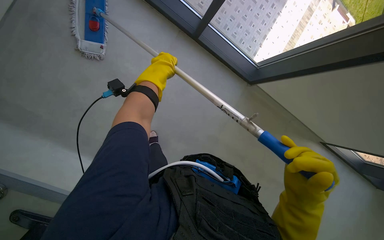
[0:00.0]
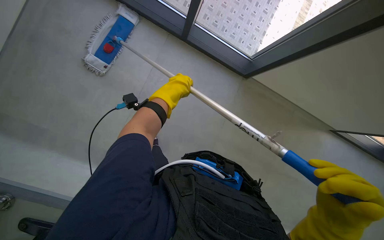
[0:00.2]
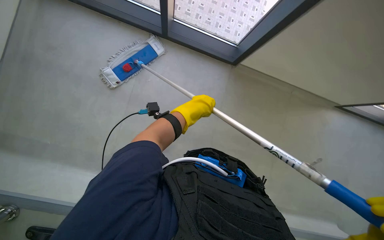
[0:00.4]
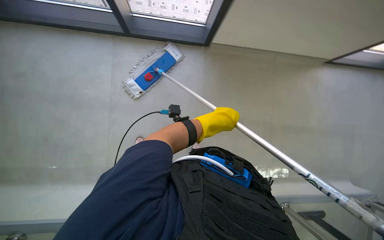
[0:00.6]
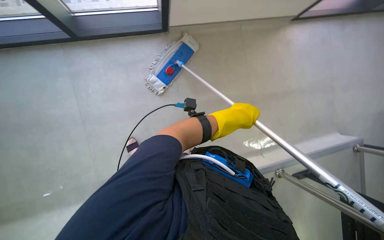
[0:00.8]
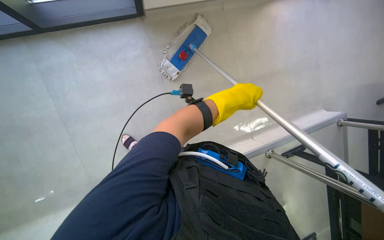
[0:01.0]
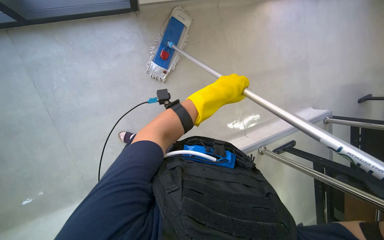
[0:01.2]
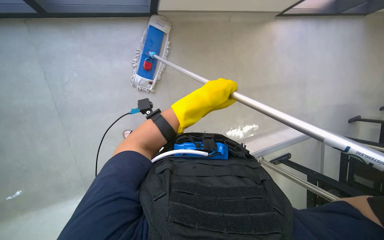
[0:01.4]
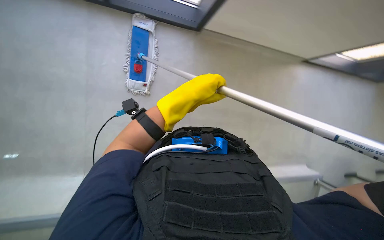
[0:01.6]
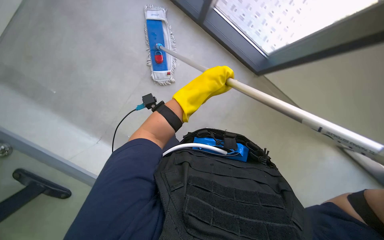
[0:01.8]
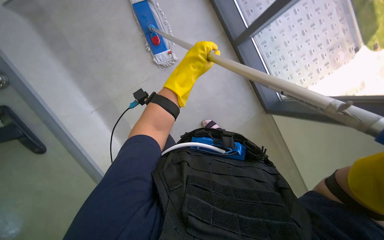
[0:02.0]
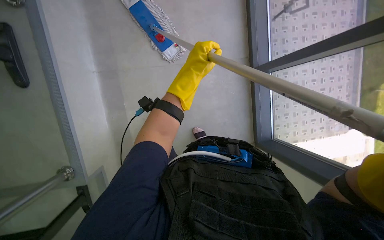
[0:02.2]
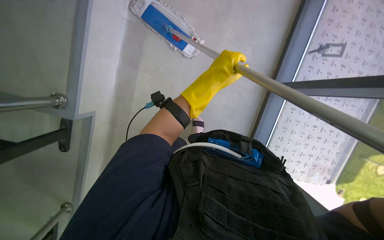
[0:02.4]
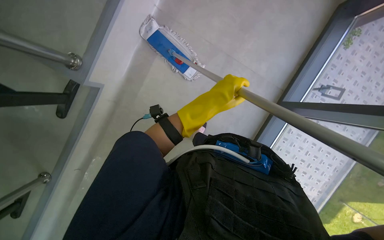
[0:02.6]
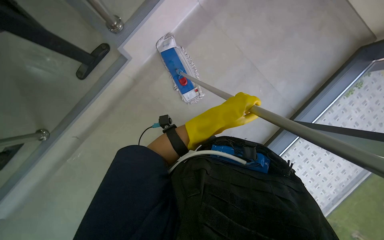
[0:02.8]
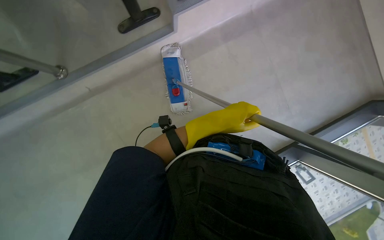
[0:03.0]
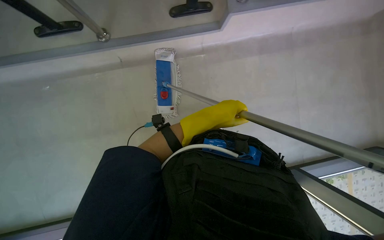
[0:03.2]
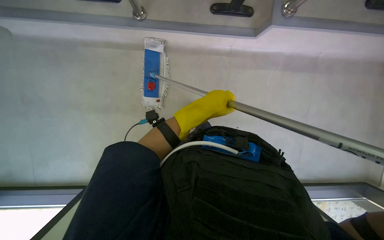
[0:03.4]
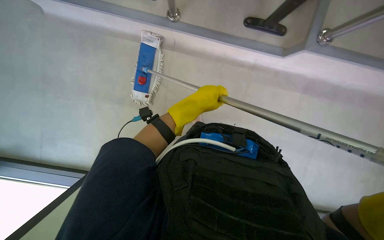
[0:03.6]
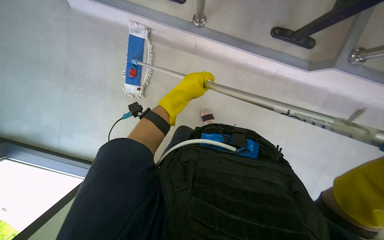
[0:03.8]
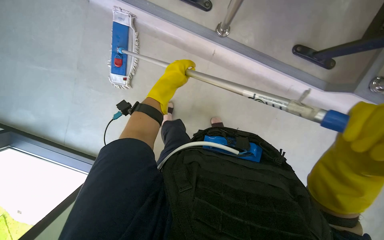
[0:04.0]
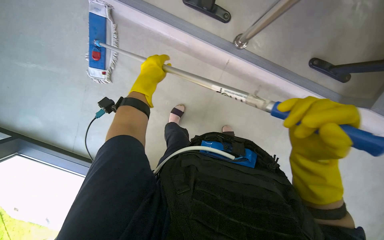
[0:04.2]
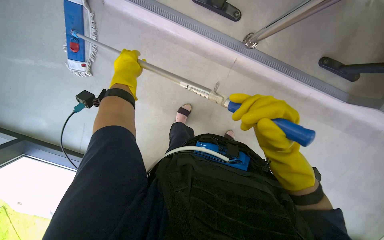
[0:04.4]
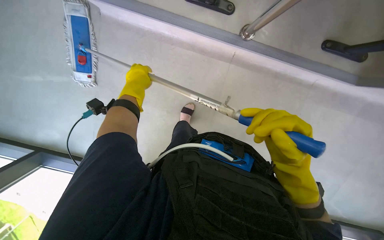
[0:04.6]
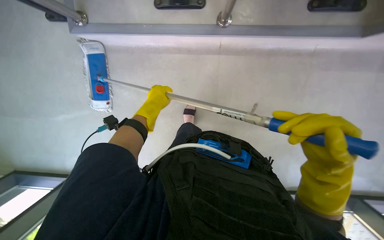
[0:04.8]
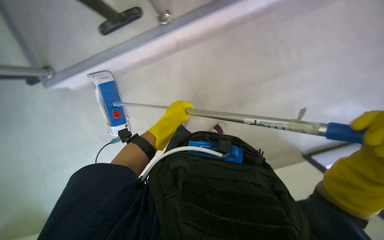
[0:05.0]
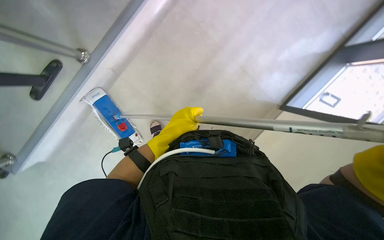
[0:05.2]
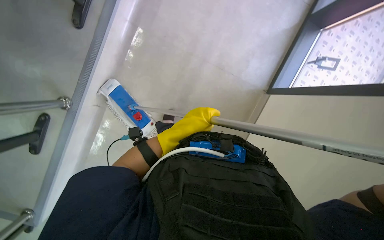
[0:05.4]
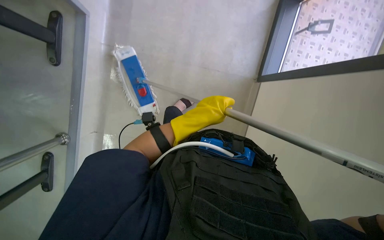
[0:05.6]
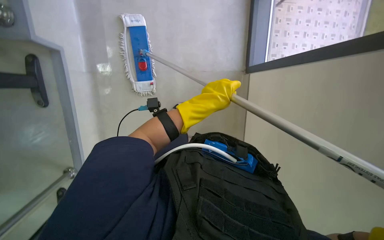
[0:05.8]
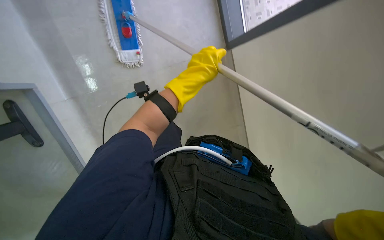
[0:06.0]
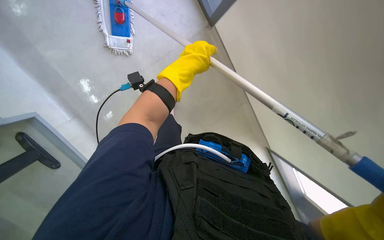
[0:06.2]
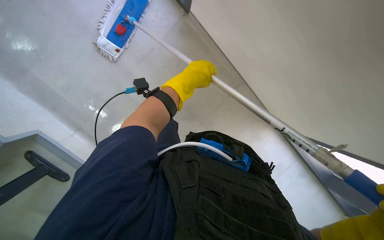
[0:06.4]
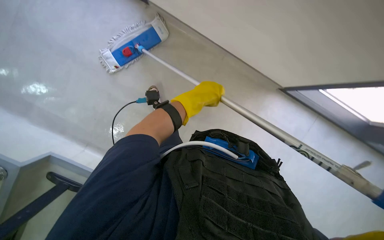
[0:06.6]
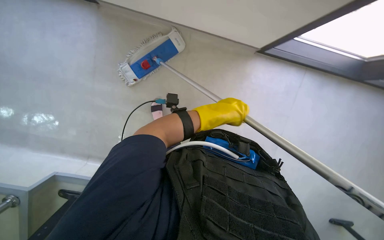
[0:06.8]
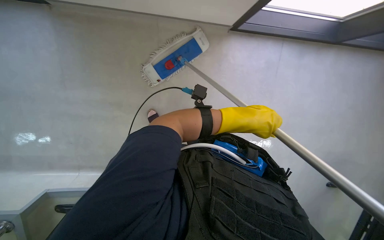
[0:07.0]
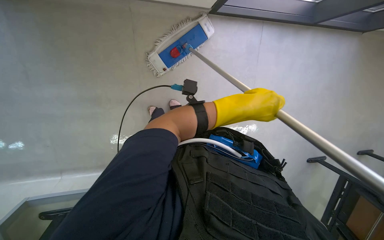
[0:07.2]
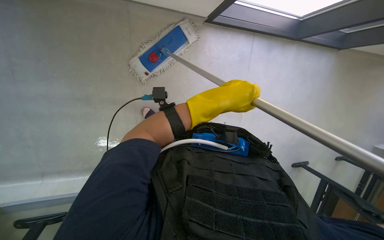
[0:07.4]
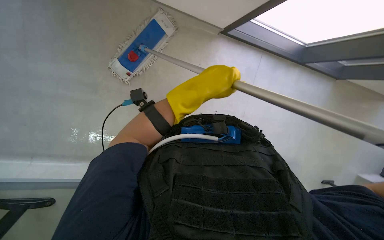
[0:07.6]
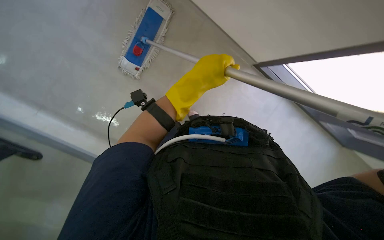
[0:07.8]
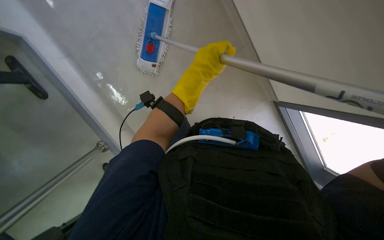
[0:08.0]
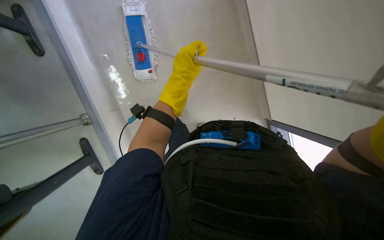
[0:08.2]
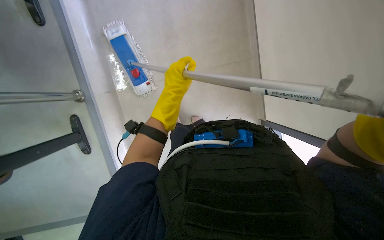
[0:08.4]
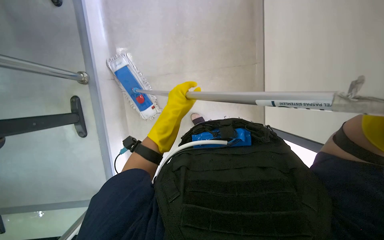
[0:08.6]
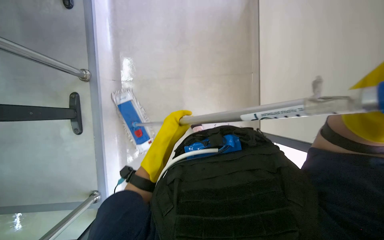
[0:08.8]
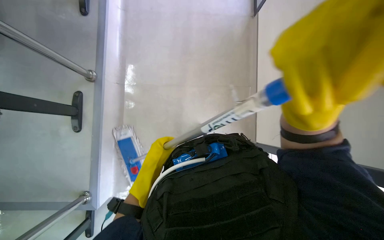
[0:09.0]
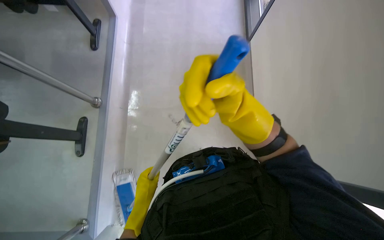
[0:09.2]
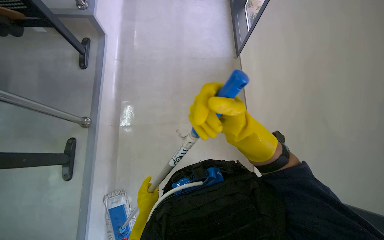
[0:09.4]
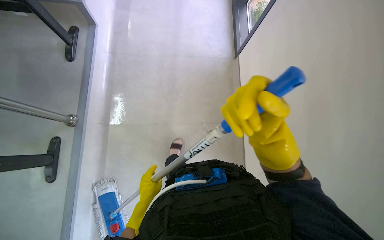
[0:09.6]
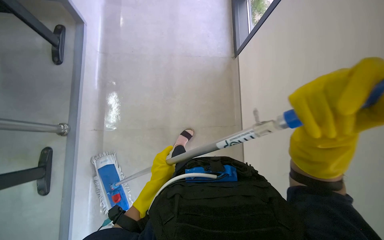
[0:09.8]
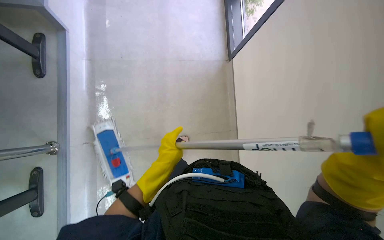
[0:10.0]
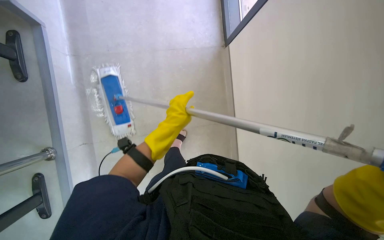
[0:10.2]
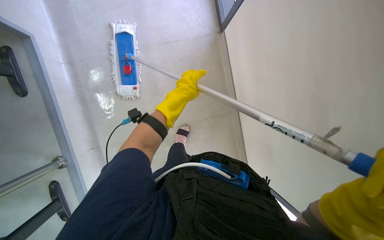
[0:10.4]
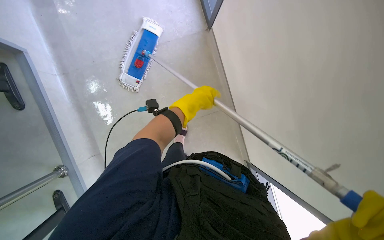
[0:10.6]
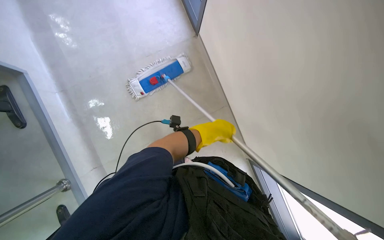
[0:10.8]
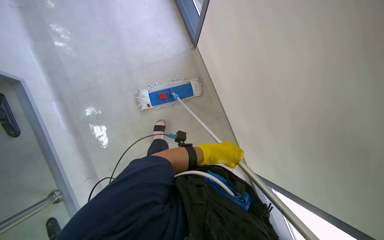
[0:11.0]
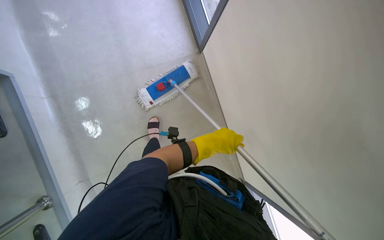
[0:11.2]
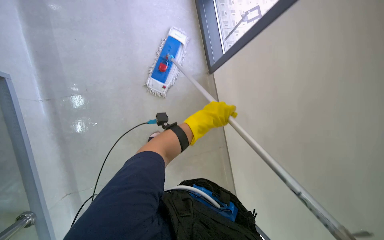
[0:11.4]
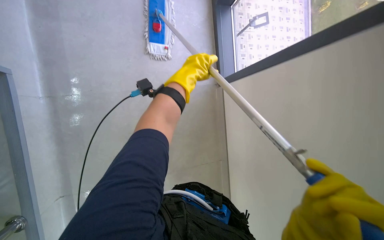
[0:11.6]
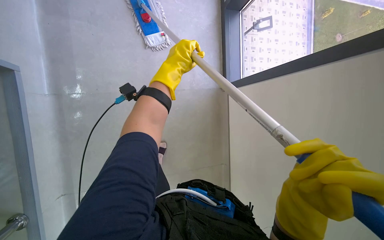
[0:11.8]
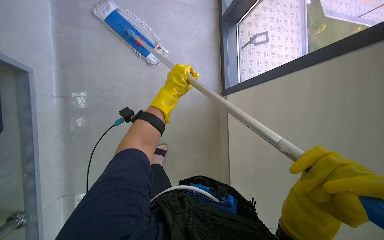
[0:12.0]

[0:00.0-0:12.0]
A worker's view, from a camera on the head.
Job: mopping floor.
The whole recording: Mopping floor with flat mop. The worker mops the floor with a flat mop, periodically cleaning the mop head in a bucket.
0:01.6 to 0:03.0: The left hand is displaced farther from the camera by roughly 10 cm.
0:03.0 to 0:04.4: Everything in view rotates some 25 degrees clockwise. The left hand moves to the left, some 35 cm.
0:04.4 to 0:06.0: The left hand moves to the right, some 20 cm.
0:07.6 to 0:09.0: The view tilts approximately 20 degrees upward. The left hand heads to the left, down the picture and farther from the camera, covering about 20 cm.
0:09.0 to 0:10.4: The left hand is displaced up the picture and to the right by roughly 25 cm.
0:10.4 to 0:12.0: The view tilts about 20 degrees upward.

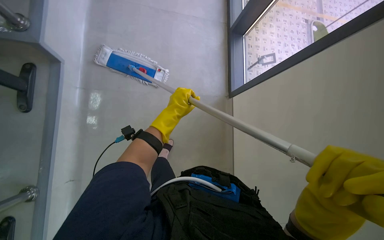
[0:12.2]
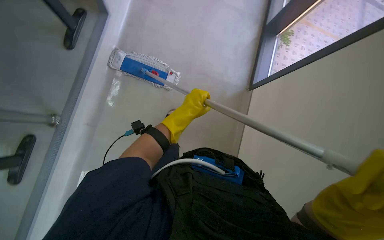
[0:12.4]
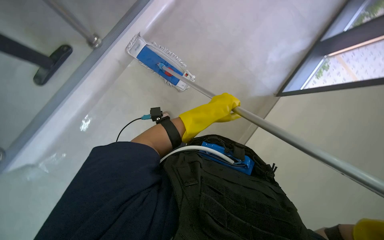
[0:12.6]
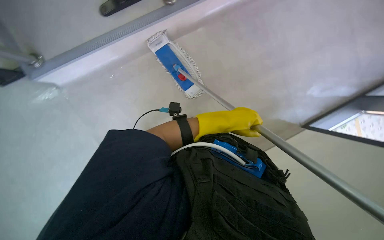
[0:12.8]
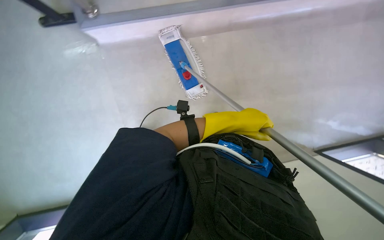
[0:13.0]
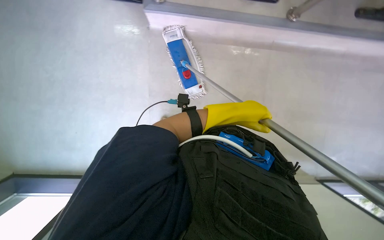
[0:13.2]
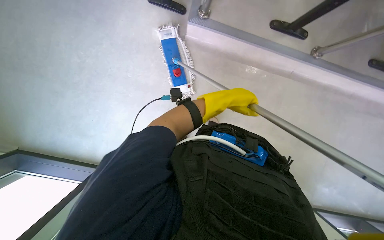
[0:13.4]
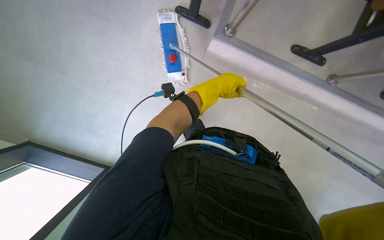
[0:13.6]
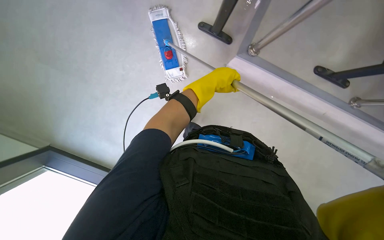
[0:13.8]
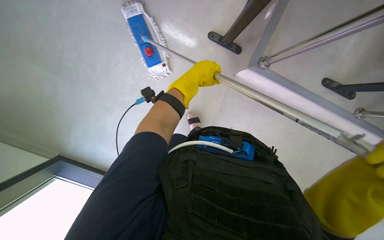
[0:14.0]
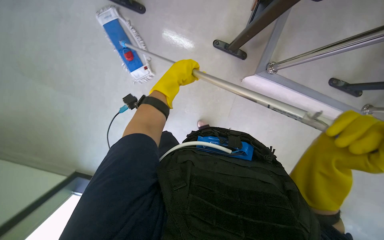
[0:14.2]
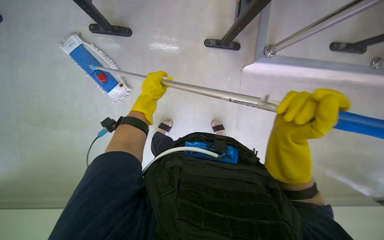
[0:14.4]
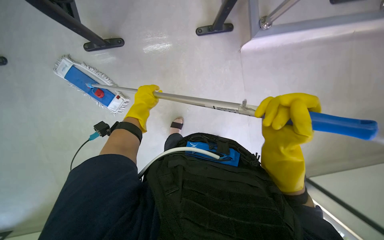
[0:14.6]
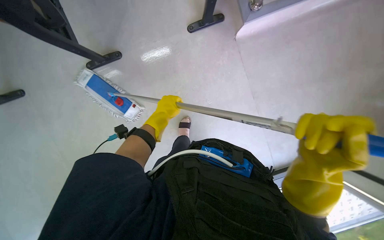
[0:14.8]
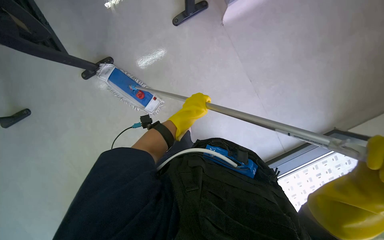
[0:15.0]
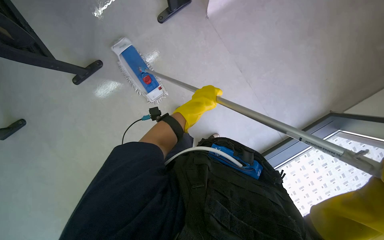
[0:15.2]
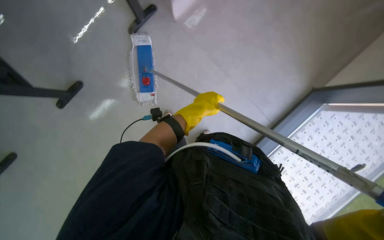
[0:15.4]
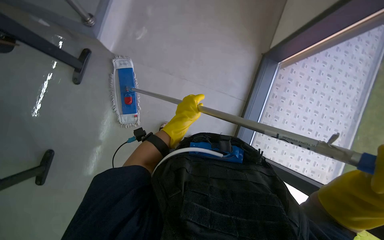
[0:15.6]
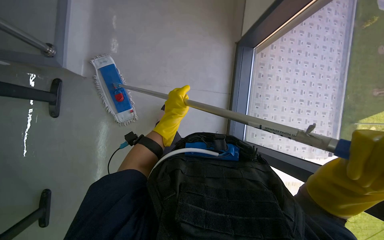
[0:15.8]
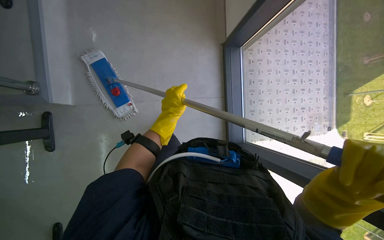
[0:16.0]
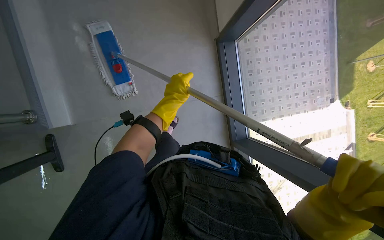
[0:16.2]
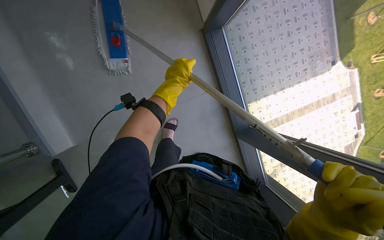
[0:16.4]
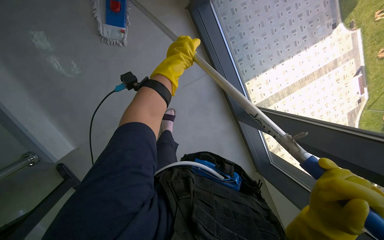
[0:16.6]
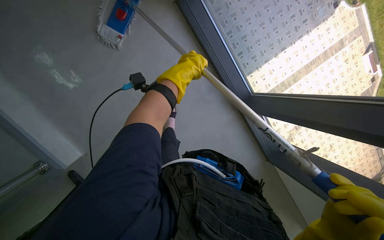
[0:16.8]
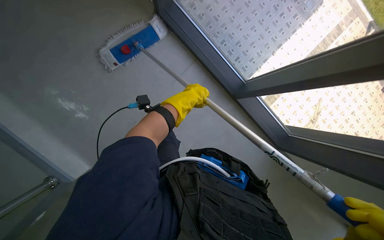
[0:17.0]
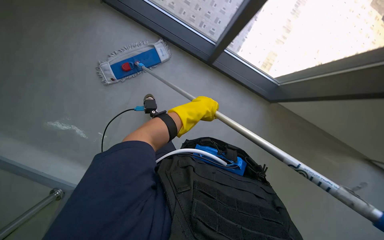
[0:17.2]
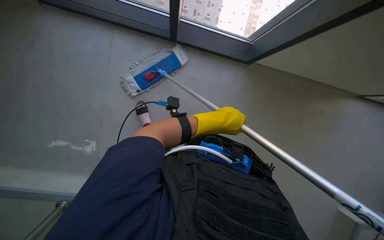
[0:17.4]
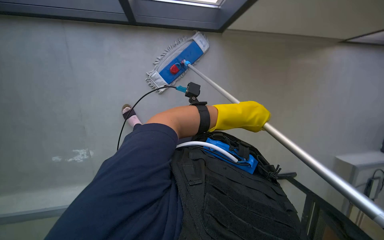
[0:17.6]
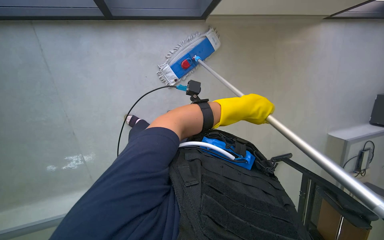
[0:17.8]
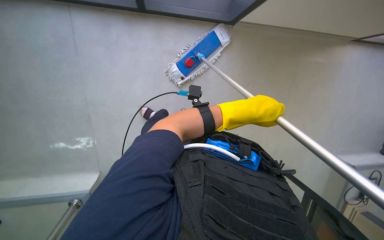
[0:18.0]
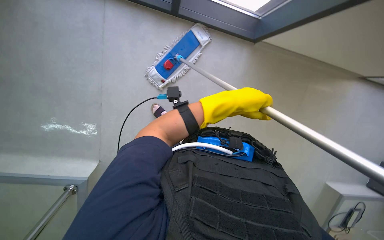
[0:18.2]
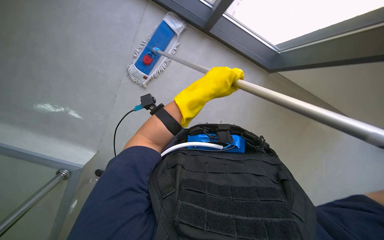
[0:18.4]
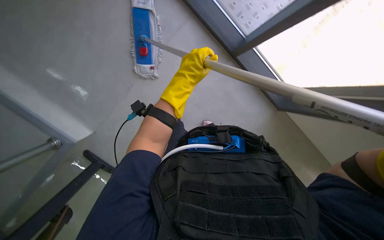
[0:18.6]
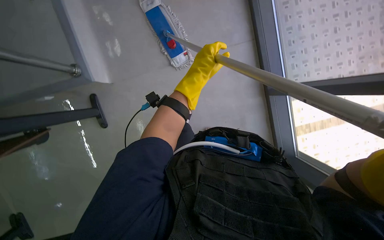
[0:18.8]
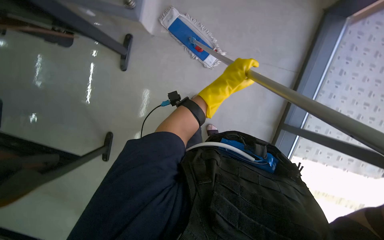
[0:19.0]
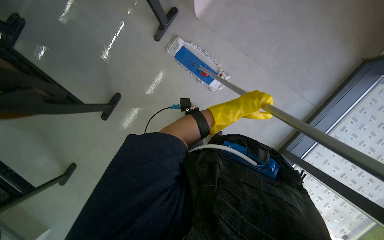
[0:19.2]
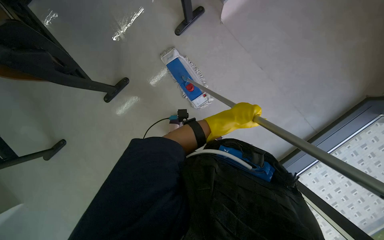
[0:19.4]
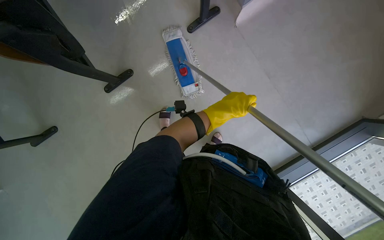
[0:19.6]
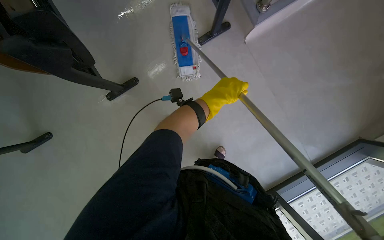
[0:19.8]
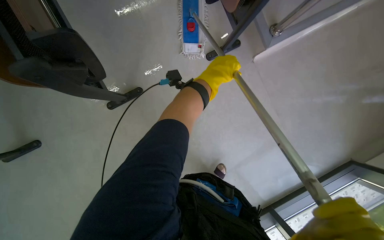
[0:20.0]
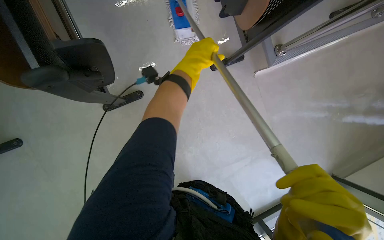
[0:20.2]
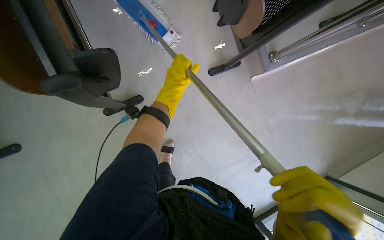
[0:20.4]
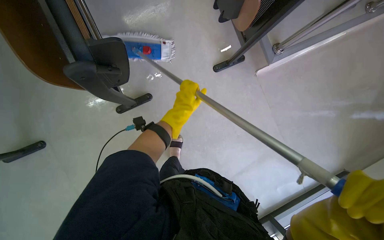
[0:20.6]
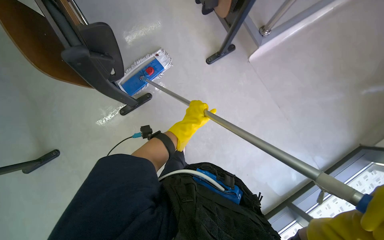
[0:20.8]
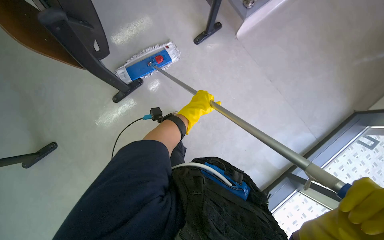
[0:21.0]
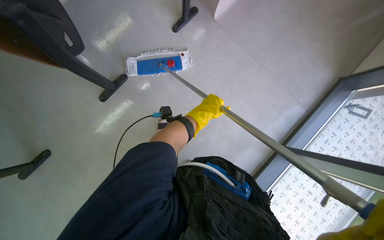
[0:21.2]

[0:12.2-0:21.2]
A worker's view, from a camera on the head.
Job: mopping floor.
The whole recording: Mopping floor with flat mop. The worker mops the floor with a flat mop, periodically cleaning the mop head in a bucket.
0:13.8 to 0:15.2: The left hand goes to the left and returns, approximately 20 cm each way.
0:15.2 to 0:16.6: The scene turns some 35 degrees counterclockwise in the picture.
0:19.8 to 0:21.2: The left hand moves roughly 5 cm up the picture and comes back.
